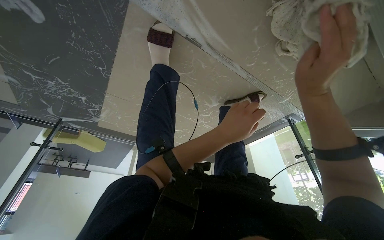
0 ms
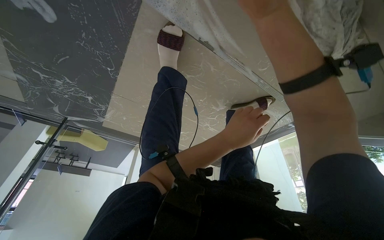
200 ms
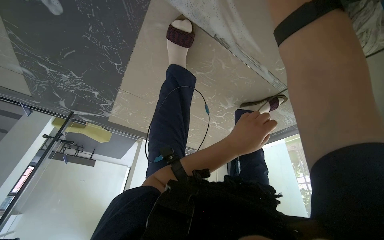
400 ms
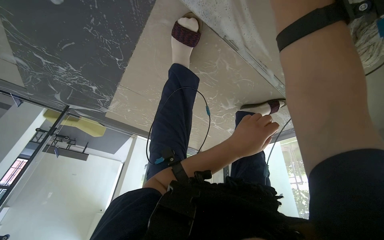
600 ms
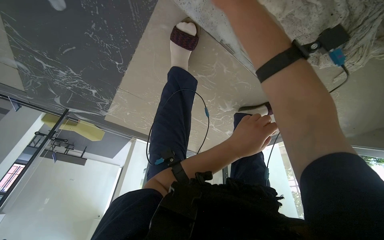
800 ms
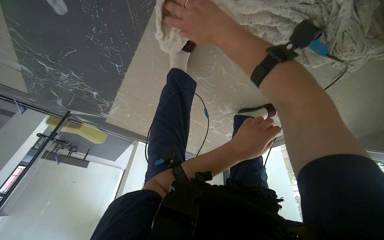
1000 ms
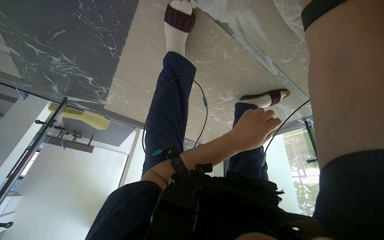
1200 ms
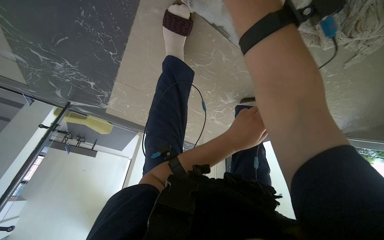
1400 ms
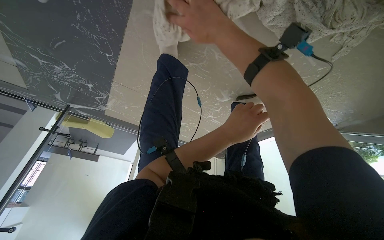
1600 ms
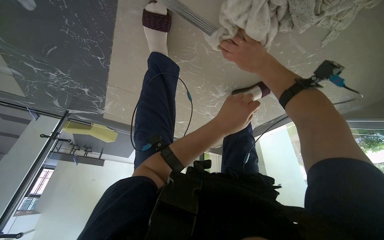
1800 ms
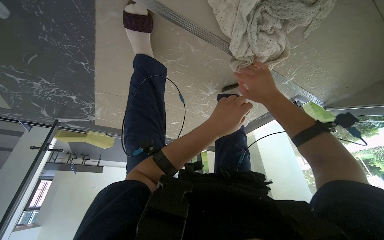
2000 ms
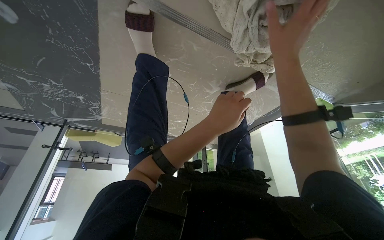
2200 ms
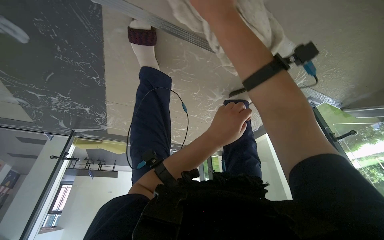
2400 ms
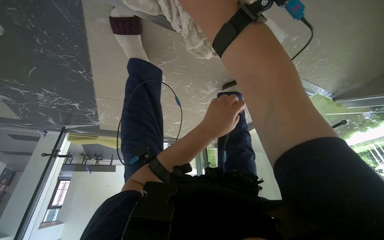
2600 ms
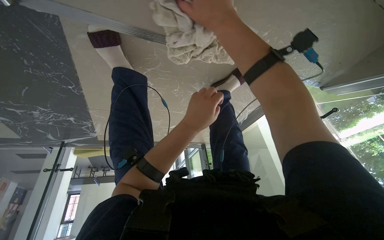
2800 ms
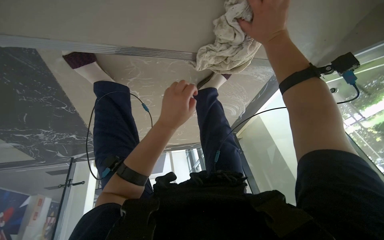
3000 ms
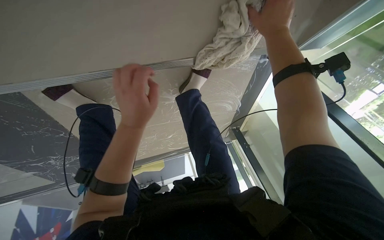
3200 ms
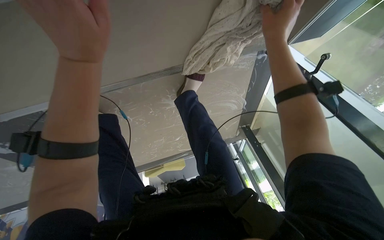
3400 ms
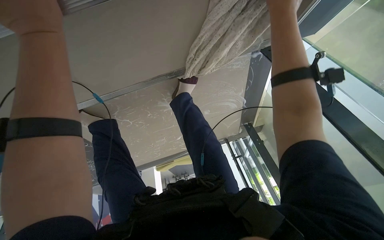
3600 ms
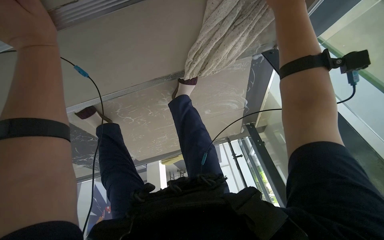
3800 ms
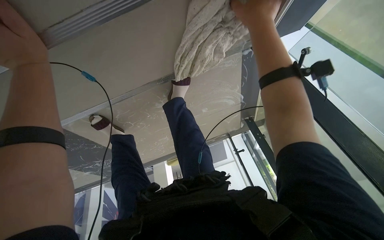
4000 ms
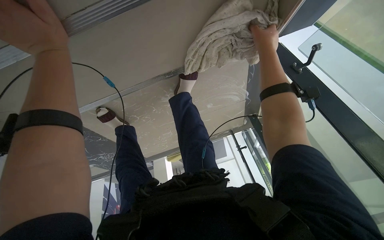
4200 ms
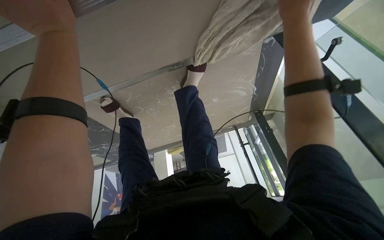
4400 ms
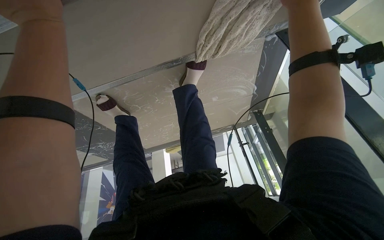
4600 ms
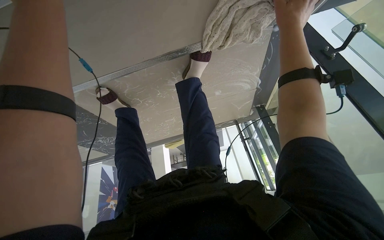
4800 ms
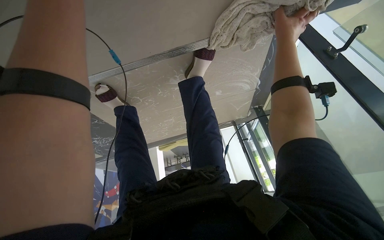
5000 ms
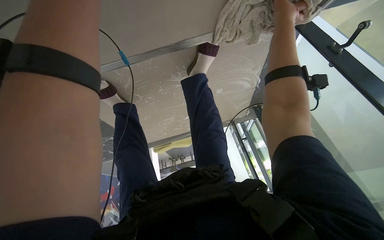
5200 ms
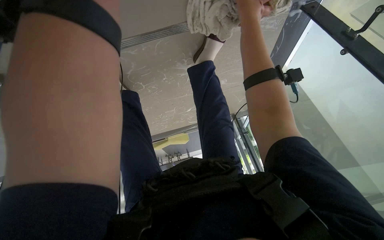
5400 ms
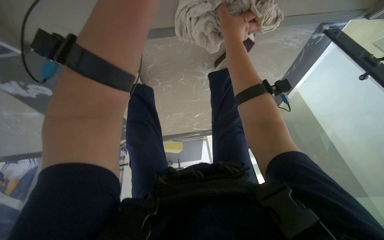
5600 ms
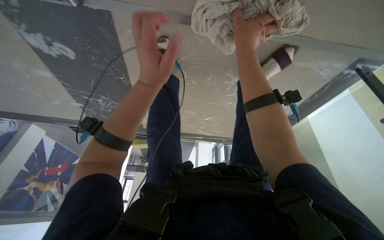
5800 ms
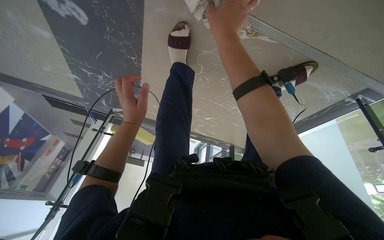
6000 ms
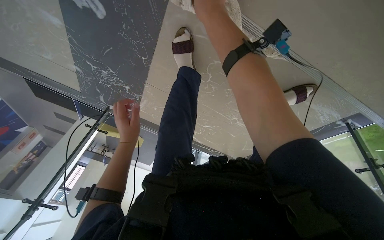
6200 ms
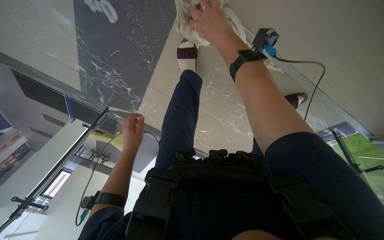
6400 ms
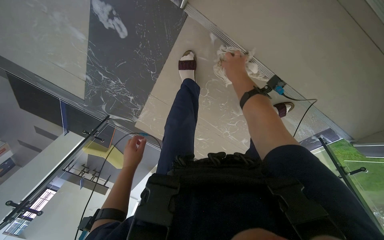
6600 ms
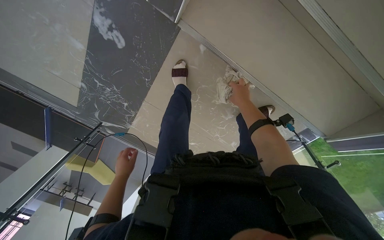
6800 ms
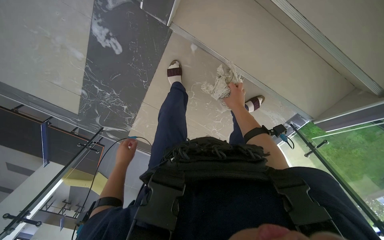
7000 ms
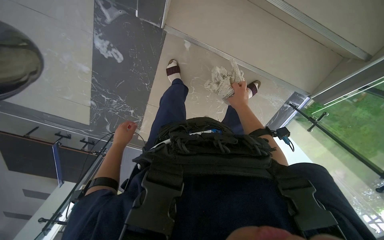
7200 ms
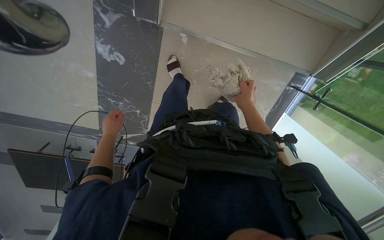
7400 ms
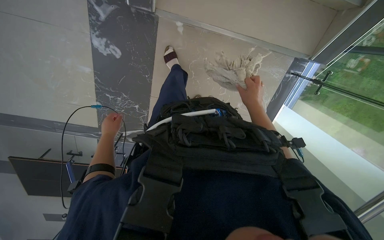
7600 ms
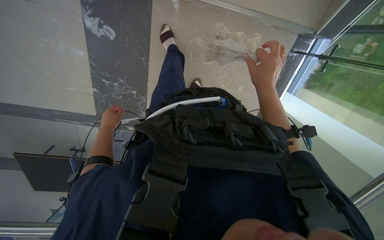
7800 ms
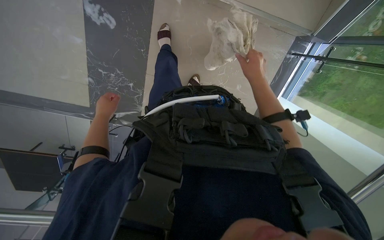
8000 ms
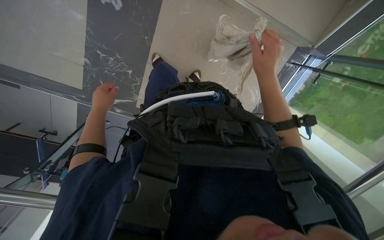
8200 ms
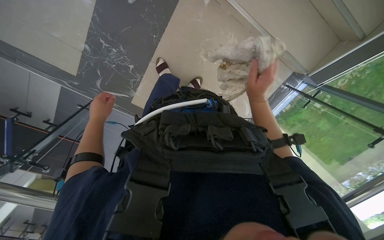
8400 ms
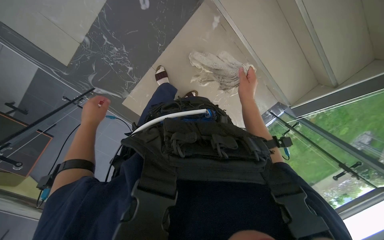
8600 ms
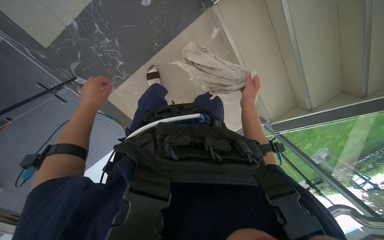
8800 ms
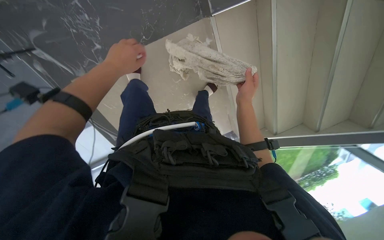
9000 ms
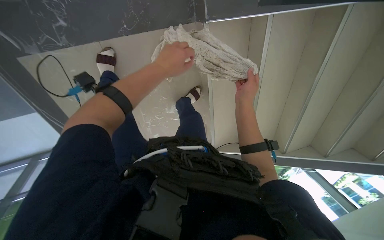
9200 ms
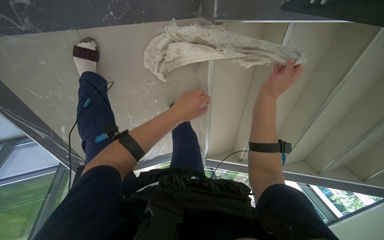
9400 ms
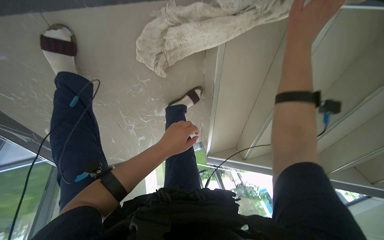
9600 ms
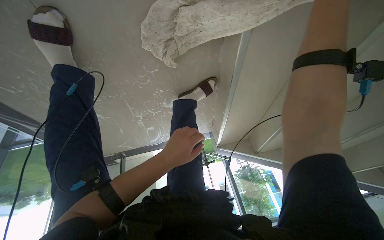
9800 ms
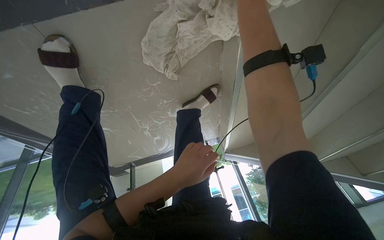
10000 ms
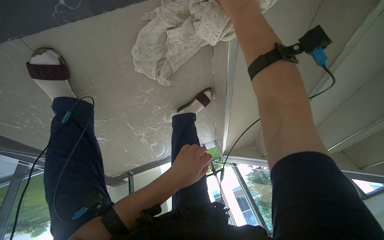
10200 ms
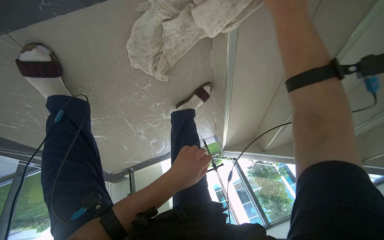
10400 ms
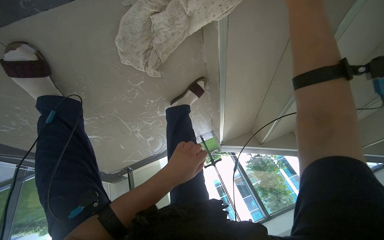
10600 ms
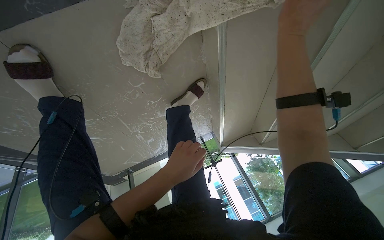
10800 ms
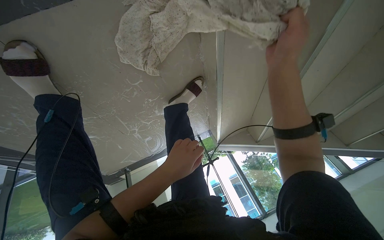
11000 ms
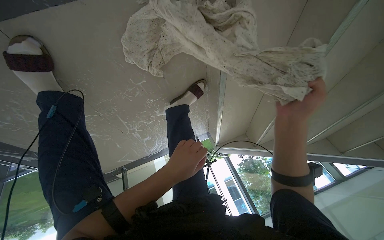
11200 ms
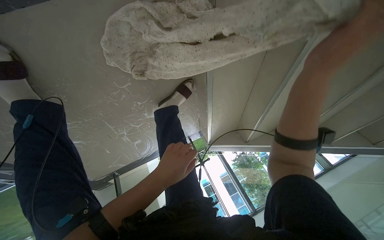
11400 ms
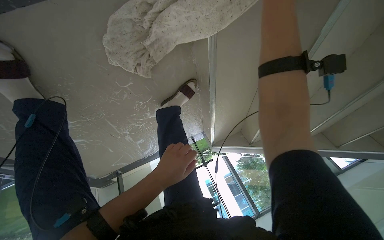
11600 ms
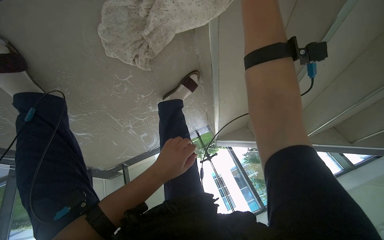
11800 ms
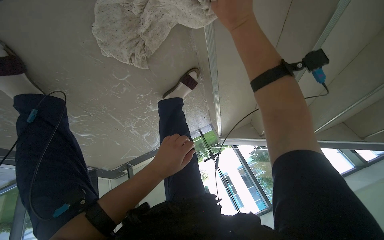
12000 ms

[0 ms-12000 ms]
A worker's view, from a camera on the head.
Job: wiping surfaces.
The whole recording: Wiping glass railings. The worker wipes the glass railings and adjacent surfaces with a cloth.
0 ms to 1600 ms: The right hand moves up and down the picture over some 20 cm, changing direction 3 times.
1600 ms to 3000 ms: The right hand goes nearer and farther, some 20 cm each way, reversing 2 times.
3000 ms to 4400 ms: The right hand heads nearer to the camera, covering roughly 10 cm.
4400 ms to 6000 ms: The scene rotates clockwise by roughly 35 degrees.
6000 ms to 7600 ms: The wearer moves approximately 60 cm. The head turns to the right by approximately 20 degrees. The view tilts some 25 degrees upward.
7600 ms to 9000 ms: The camera sweeps to the right, by approximately 35 degrees. The scene rotates clockwise by approximately 40 degrees.
9000 ms to 10400 ms: The view tilts some 15 degrees downward.

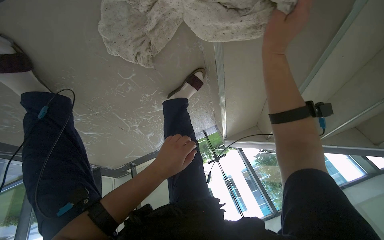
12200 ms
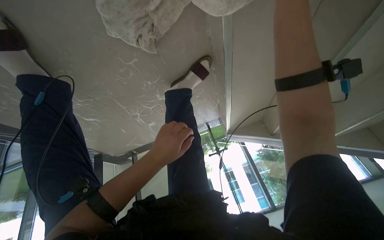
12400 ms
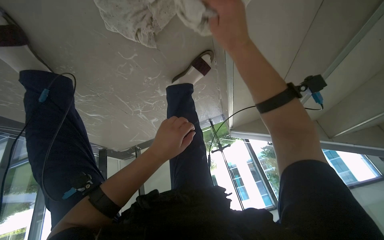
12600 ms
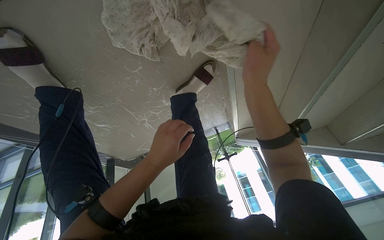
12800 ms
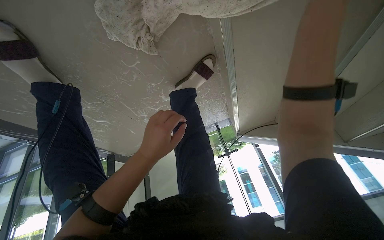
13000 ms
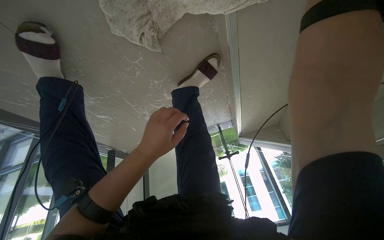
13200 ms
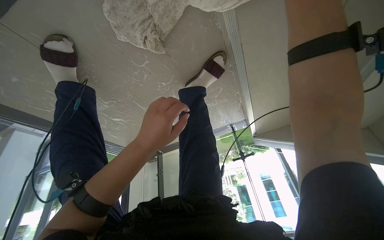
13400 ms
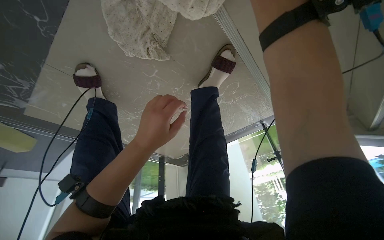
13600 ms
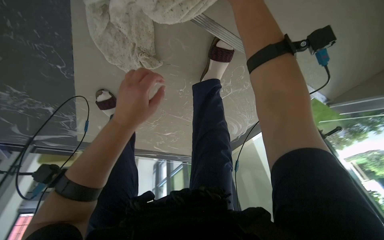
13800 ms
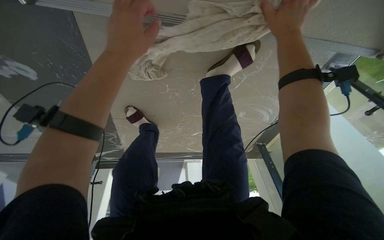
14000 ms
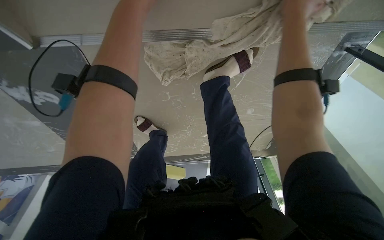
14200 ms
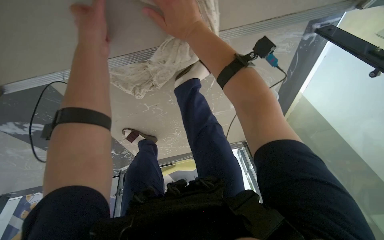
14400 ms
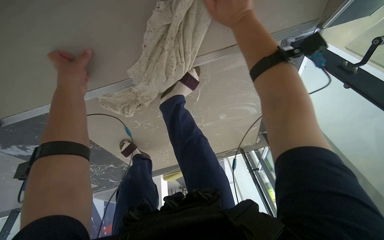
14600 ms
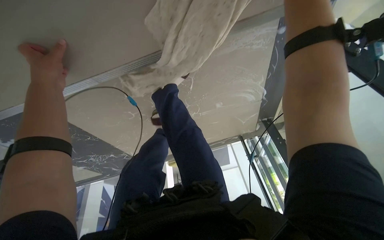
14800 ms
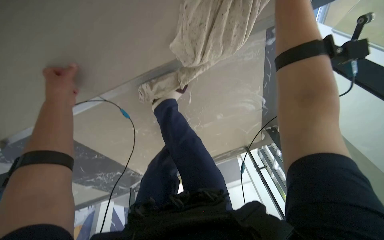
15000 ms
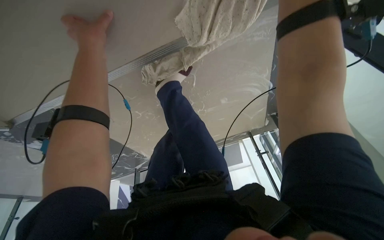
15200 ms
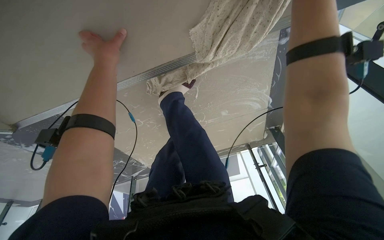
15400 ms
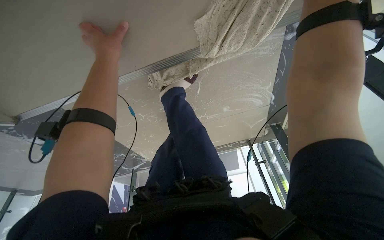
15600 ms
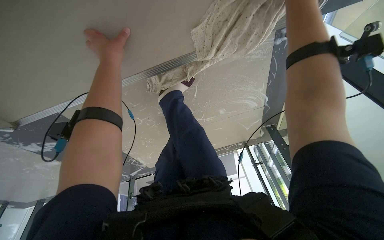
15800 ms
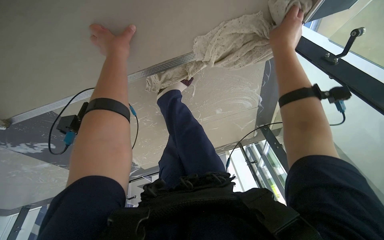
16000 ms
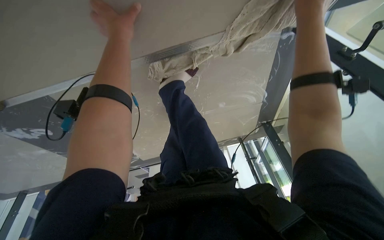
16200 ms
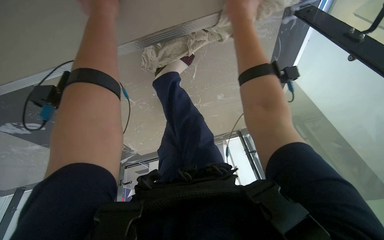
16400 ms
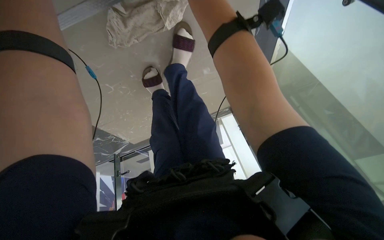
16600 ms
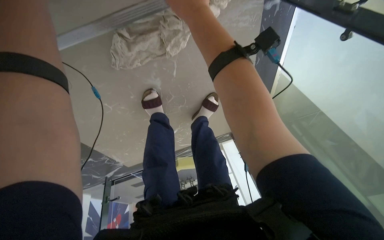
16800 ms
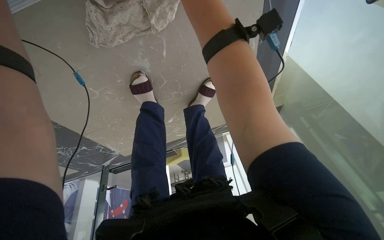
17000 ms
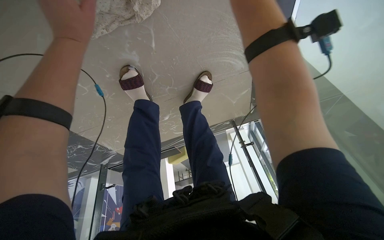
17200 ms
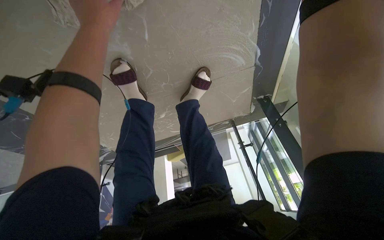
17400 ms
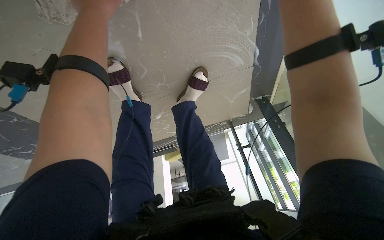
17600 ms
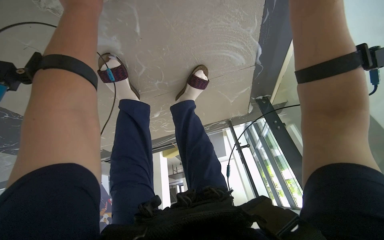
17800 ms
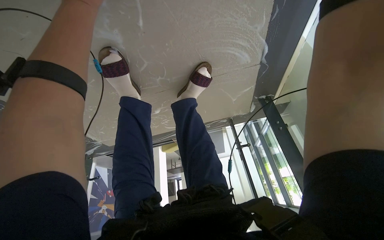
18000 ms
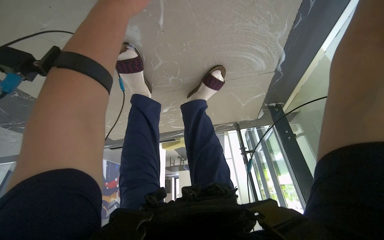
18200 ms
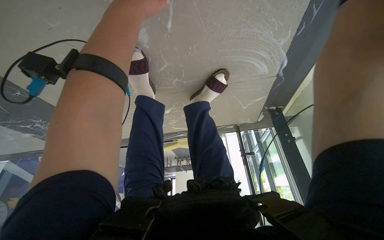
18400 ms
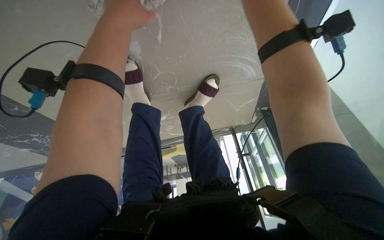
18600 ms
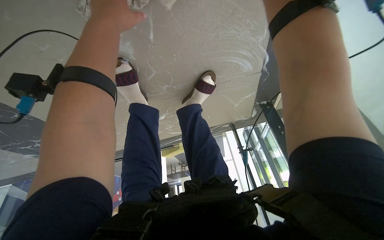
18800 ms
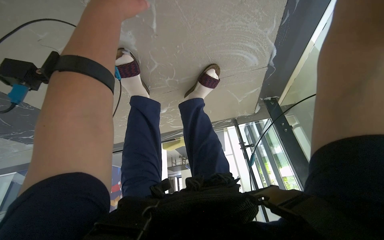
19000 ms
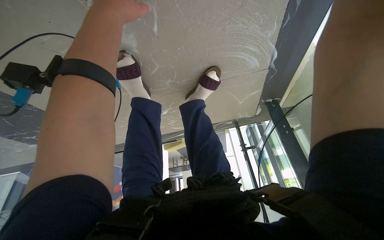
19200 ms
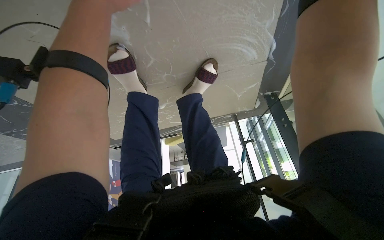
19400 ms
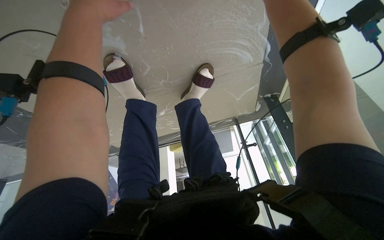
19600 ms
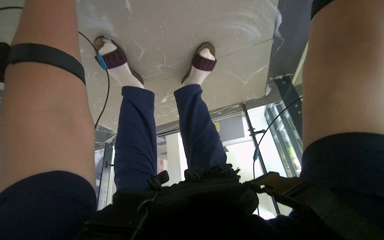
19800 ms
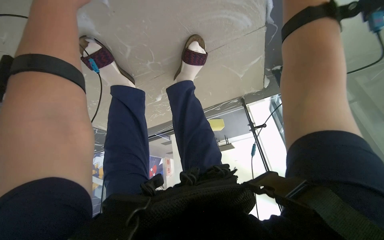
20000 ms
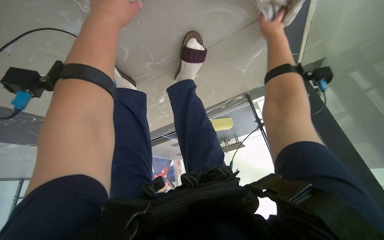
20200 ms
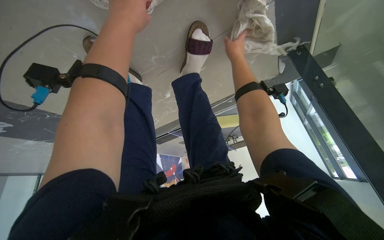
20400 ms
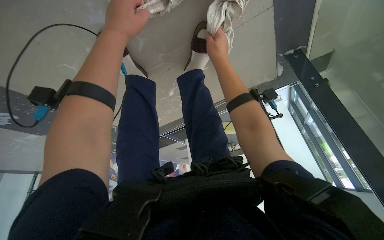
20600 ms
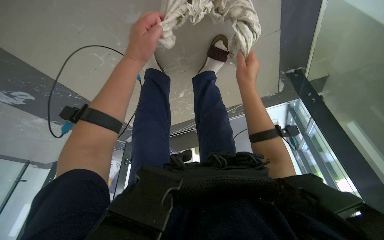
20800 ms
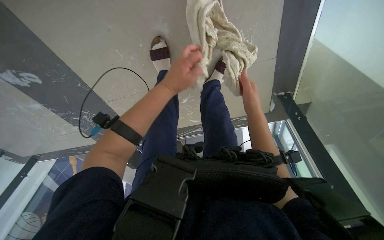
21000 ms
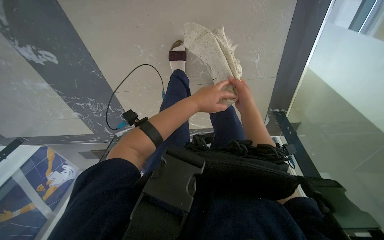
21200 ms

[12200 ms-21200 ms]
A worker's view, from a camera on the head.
Job: wiping surfaces.
The whole recording: Wiping glass railings. The worker wipes the glass railings and adjacent surfaces with a cloth.
12200 ms to 13800 ms: The view swings some 45 degrees to the left.
13800 ms to 15200 ms: The scene rotates counterclockwise by approximately 35 degrees.
19800 ms to 21200 ms: The view tips upward by about 15 degrees.
